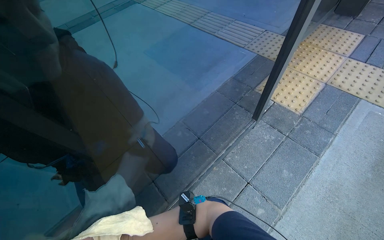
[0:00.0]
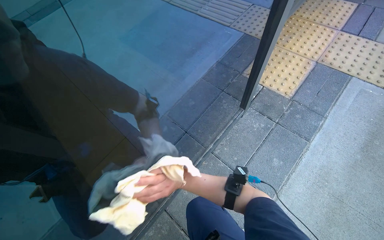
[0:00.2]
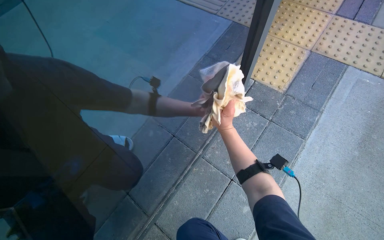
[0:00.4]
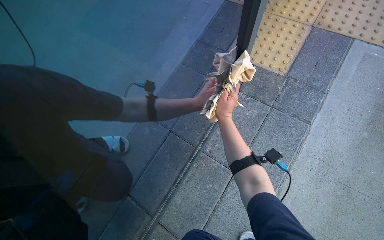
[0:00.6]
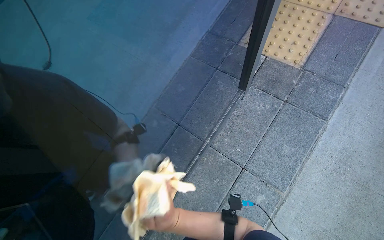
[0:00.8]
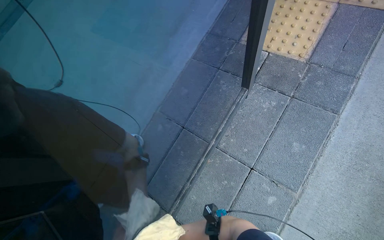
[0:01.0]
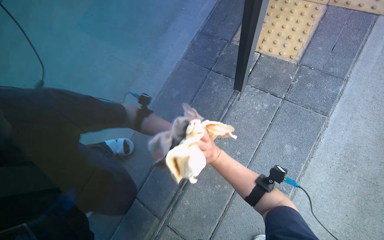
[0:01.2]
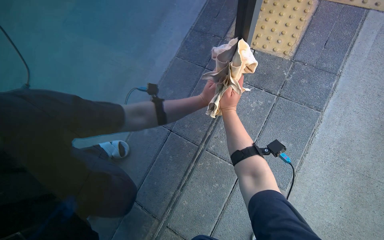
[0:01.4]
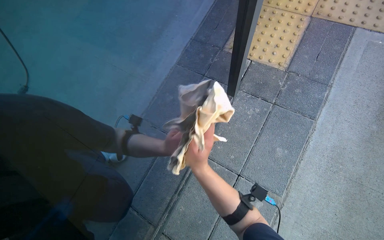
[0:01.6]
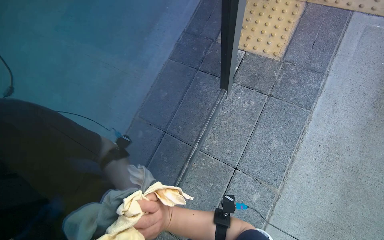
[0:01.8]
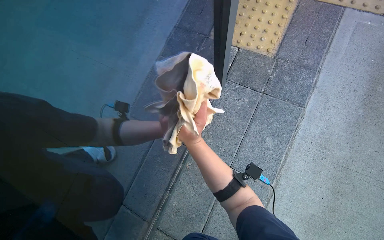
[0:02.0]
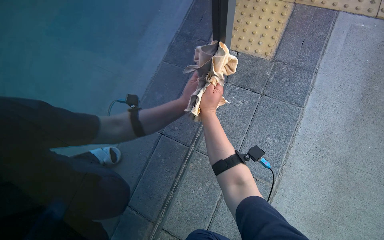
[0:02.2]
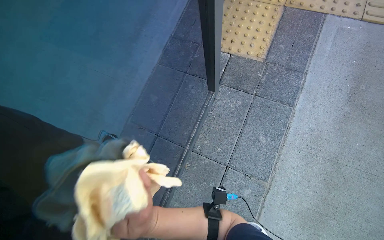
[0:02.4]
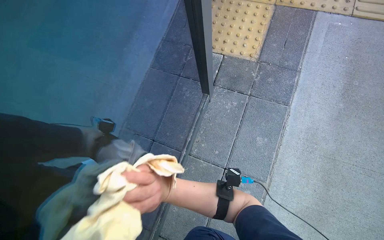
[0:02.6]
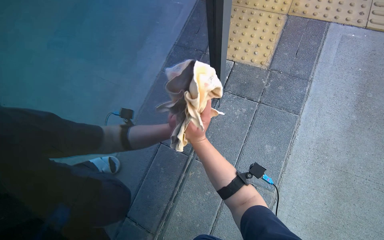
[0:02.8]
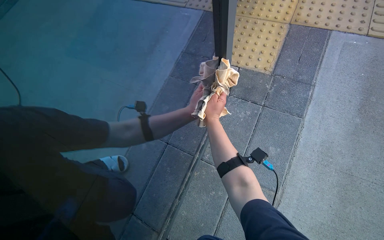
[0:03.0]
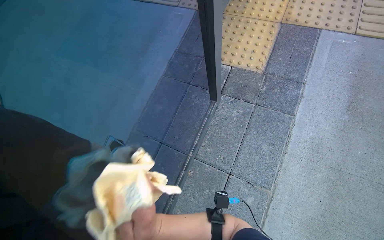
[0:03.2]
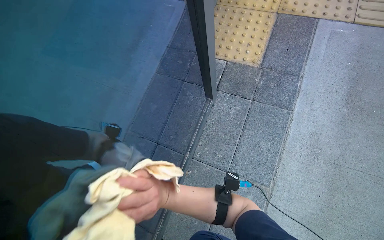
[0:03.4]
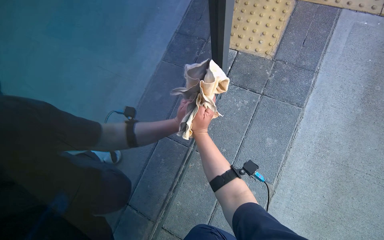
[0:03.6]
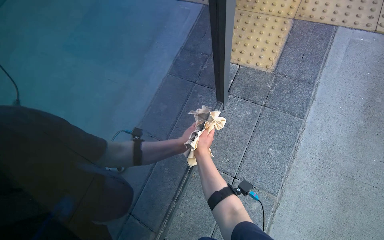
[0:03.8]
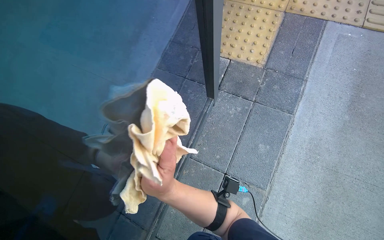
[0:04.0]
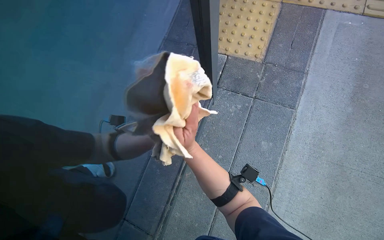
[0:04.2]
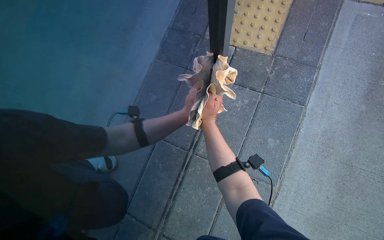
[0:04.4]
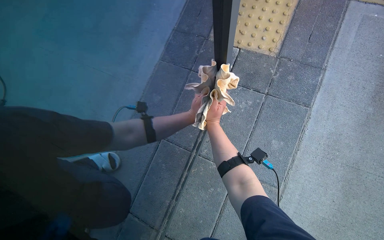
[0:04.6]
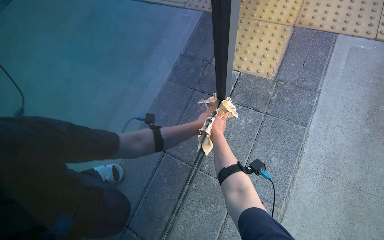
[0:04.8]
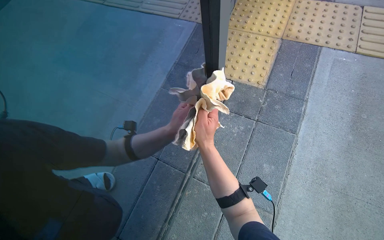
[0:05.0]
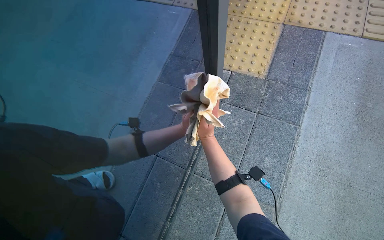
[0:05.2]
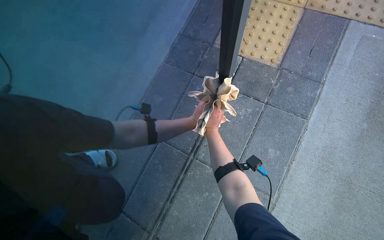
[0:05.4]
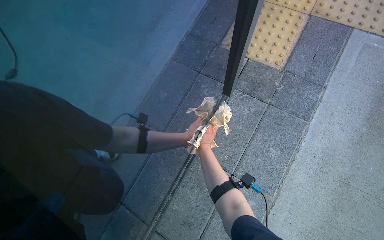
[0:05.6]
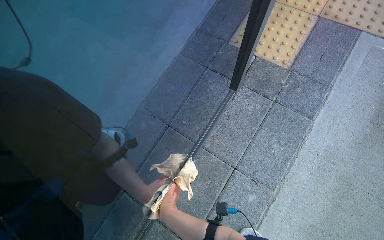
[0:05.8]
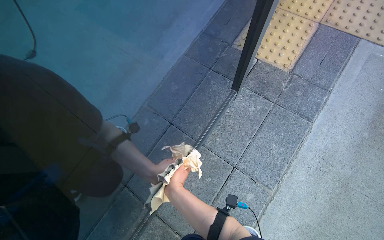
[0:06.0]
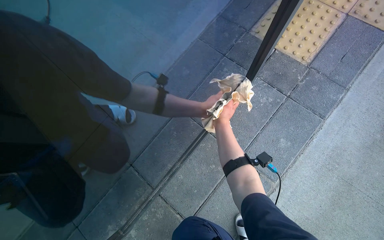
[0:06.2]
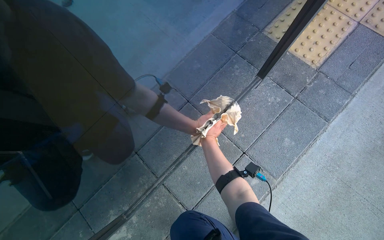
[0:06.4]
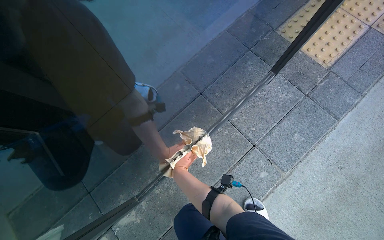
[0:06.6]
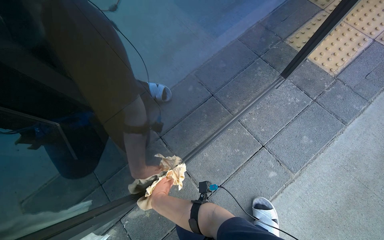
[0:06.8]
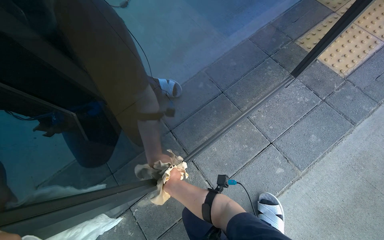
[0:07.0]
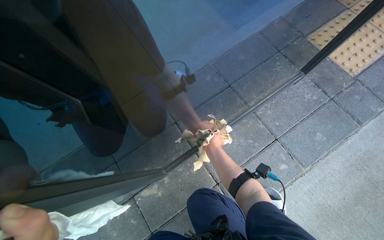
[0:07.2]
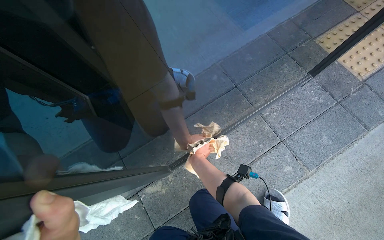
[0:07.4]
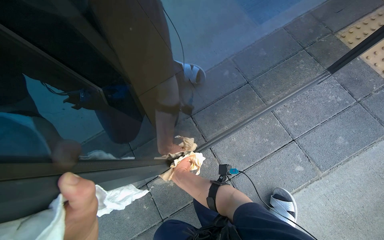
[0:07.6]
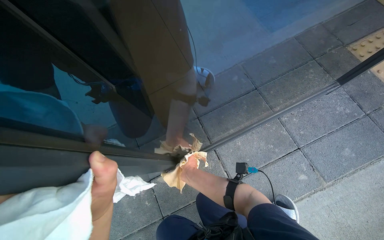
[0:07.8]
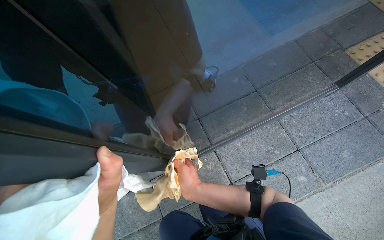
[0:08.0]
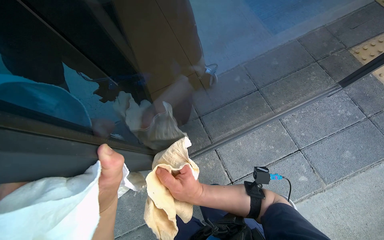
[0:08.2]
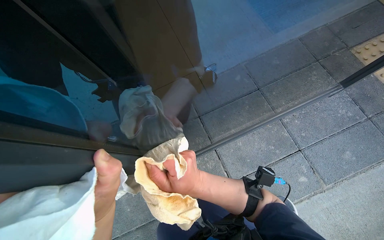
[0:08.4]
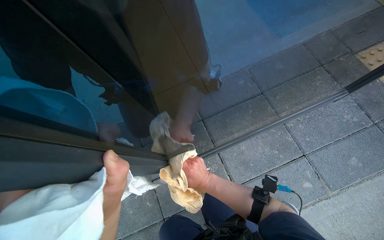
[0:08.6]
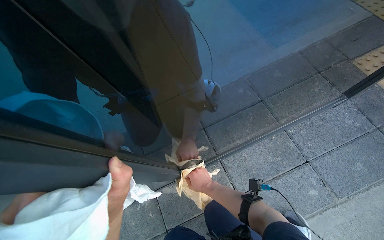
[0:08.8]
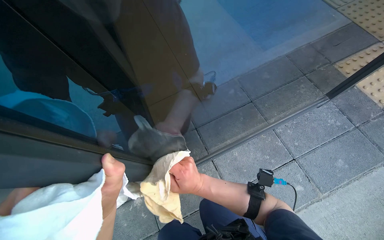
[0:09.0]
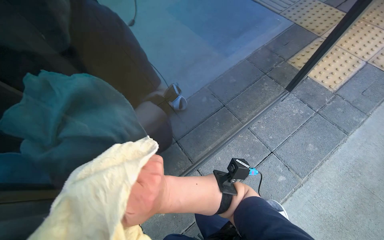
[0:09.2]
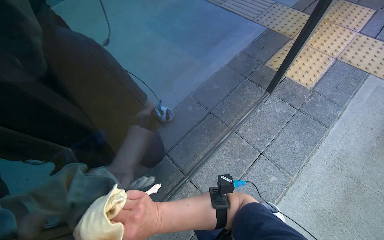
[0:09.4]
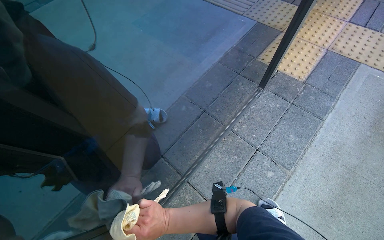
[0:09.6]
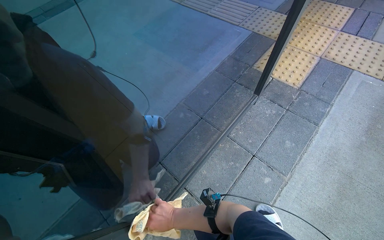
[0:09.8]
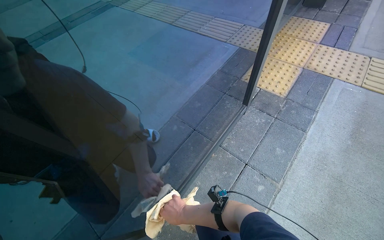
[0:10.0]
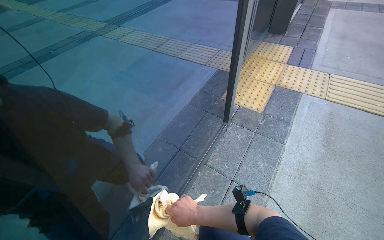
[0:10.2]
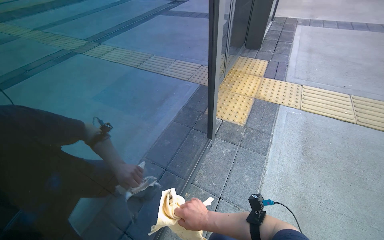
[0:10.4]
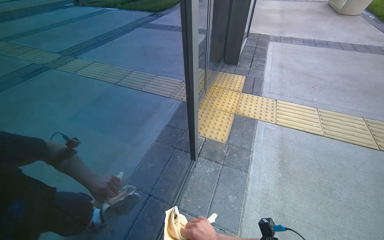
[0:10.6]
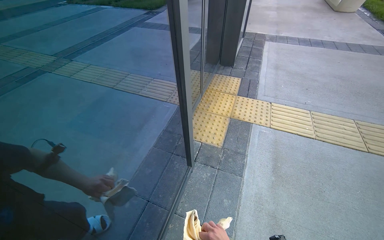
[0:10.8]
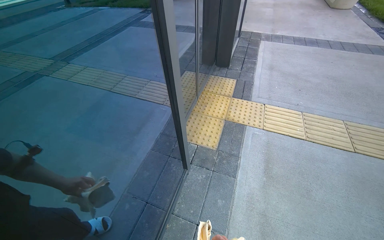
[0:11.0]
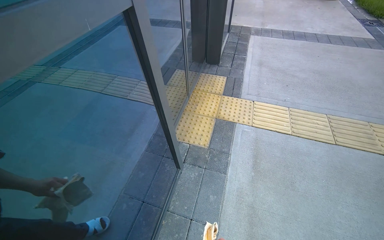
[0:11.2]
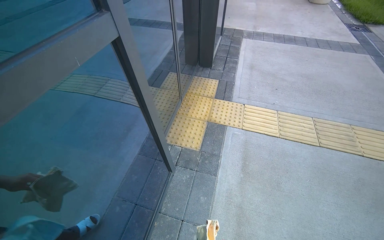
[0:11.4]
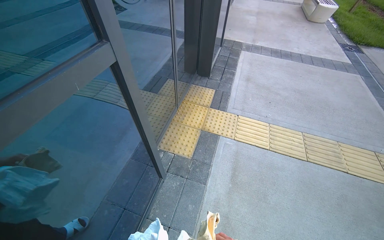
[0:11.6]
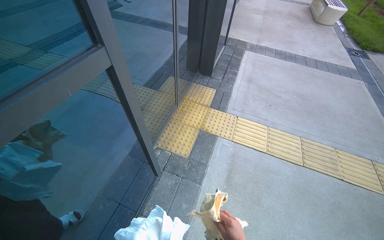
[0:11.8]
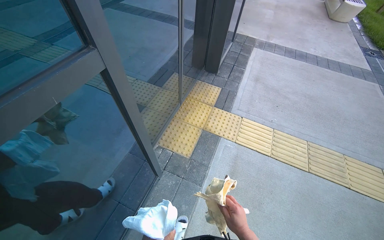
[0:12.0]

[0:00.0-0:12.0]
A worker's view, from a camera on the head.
Job: cleaning windows.
The whole recording: Cleaning glass door. The worker cleans the glass door using a squeegee and then wipes it with a cloth, also cleaning the door handle.
0:00.0 to 0:01.6: The wearer looks about 15 degrees further downward. The right hand swings nearer and farther, roughly 20 cm each way, with 2 reversals.
0:01.6 to 0:03.0: The right hand swings nearer and farther, roughly 15 cm each way, with 3 reversals.
0:03.0 to 0:04.4: The right hand swings up and down the picture, about 20 cm each way, with 3 reversals.
0:04.4 to 0:06.0: The right hand heads down the picture and to the left, covering some 30 cm.
0:06.0 to 0:07.6: The wearer moves approximately 40 cm.
0:07.6 to 0:09.0: The right hand goes nearer and farther, roughly 30 cm each way, reversing 2 times.
0:09.0 to 0:10.4: The head rotates roughly 30 degrees to the right. The view tilts about 20 degrees upward. The right hand moves roughly 15 cm nearer to the camera and comes back.
0:10.4 to 0:12.0: The camera is carried approximately 70 cm.

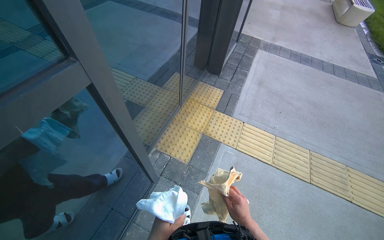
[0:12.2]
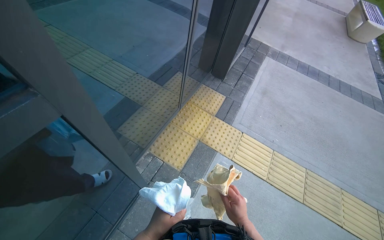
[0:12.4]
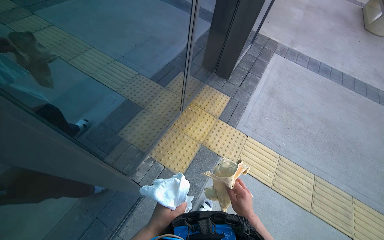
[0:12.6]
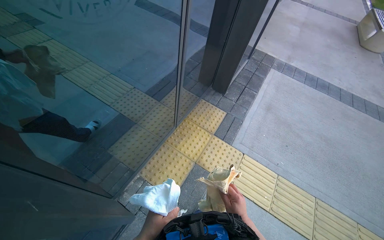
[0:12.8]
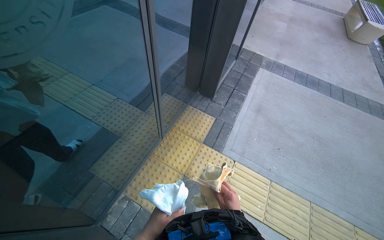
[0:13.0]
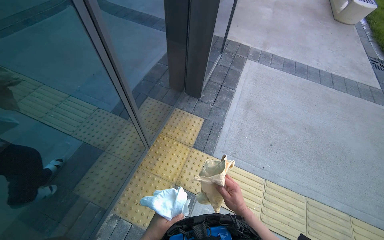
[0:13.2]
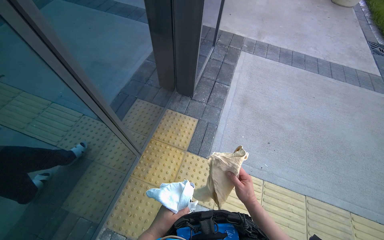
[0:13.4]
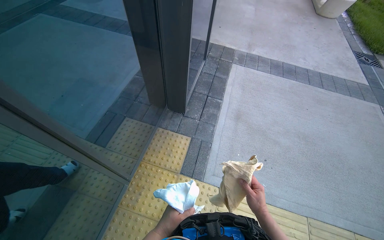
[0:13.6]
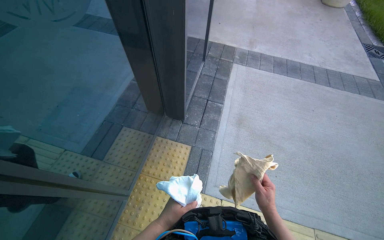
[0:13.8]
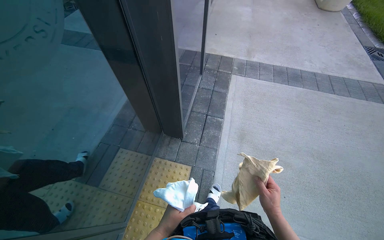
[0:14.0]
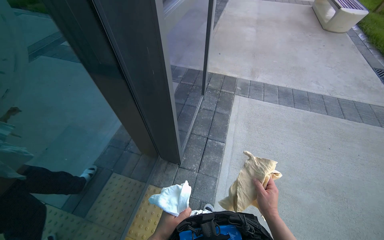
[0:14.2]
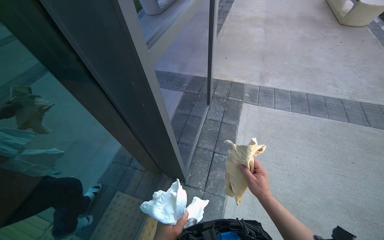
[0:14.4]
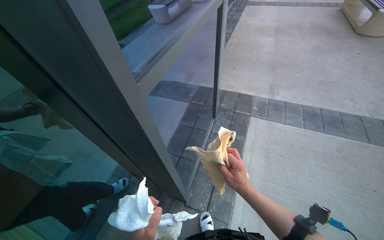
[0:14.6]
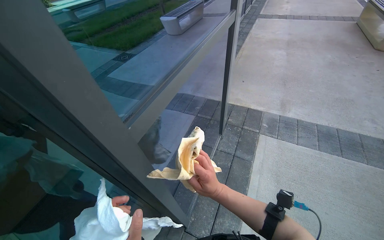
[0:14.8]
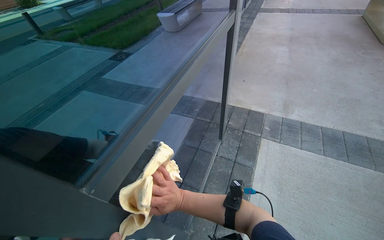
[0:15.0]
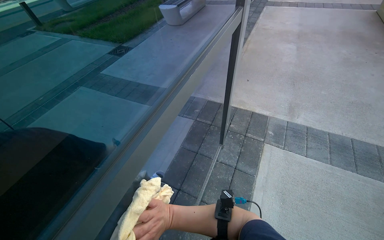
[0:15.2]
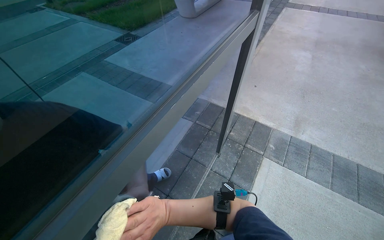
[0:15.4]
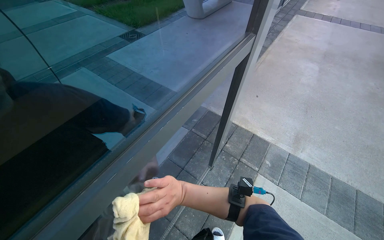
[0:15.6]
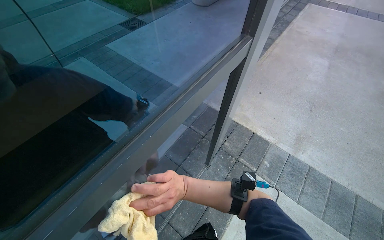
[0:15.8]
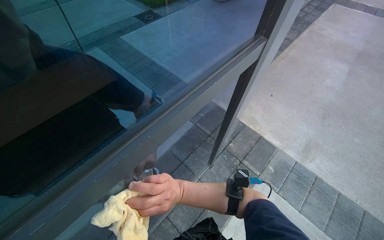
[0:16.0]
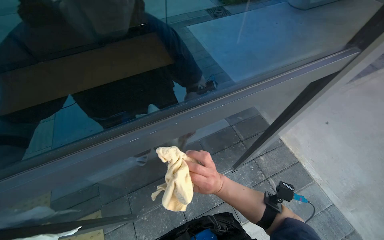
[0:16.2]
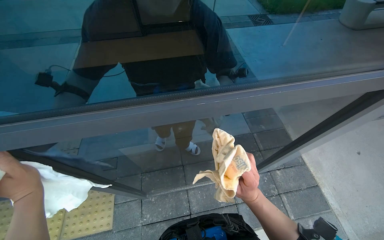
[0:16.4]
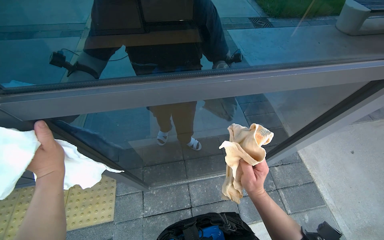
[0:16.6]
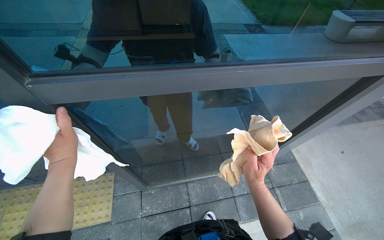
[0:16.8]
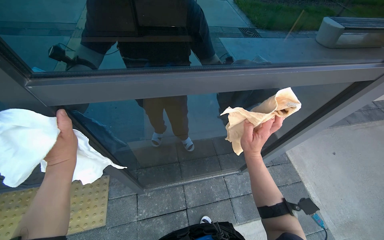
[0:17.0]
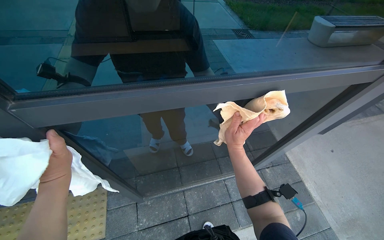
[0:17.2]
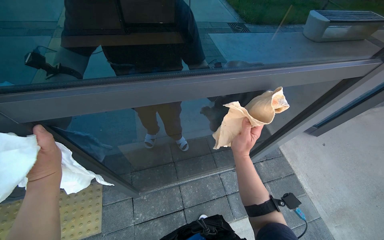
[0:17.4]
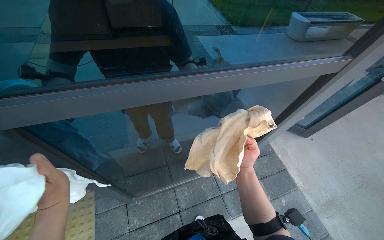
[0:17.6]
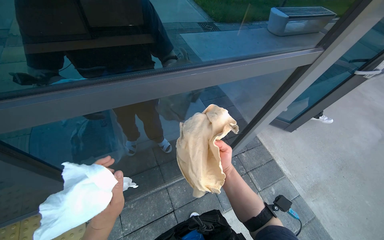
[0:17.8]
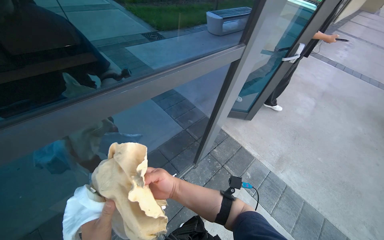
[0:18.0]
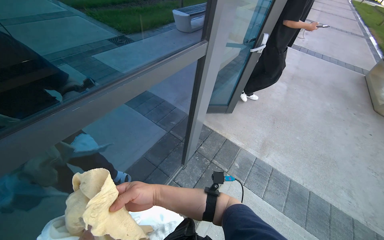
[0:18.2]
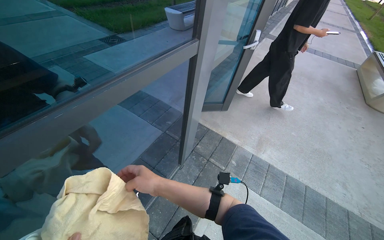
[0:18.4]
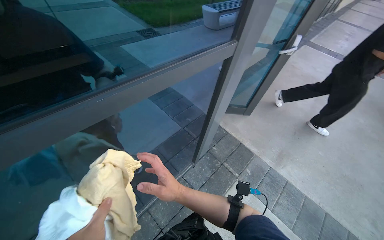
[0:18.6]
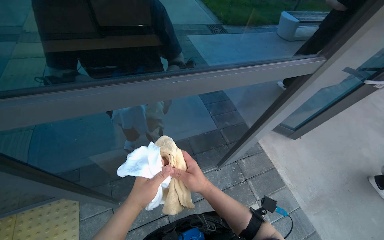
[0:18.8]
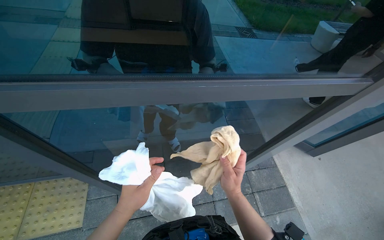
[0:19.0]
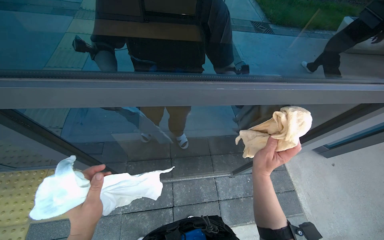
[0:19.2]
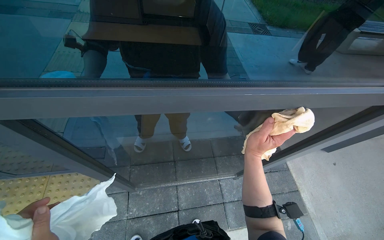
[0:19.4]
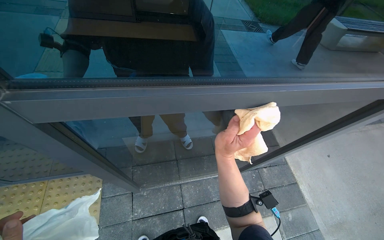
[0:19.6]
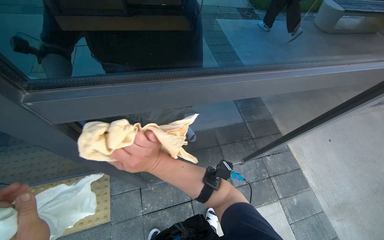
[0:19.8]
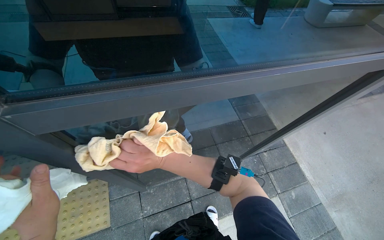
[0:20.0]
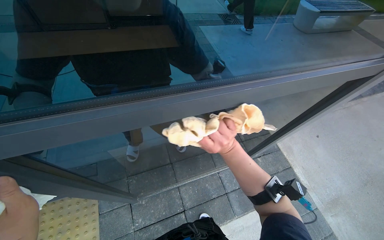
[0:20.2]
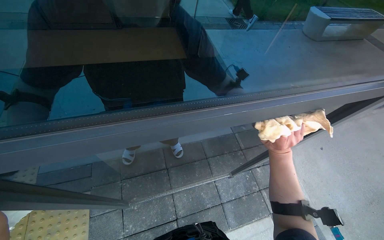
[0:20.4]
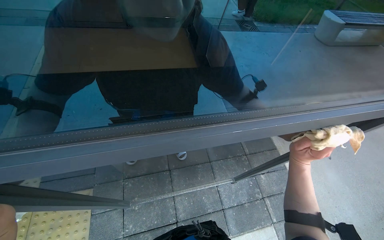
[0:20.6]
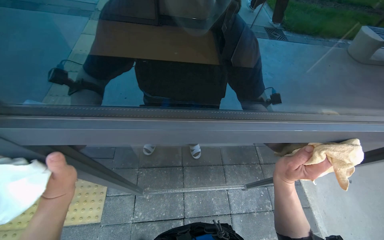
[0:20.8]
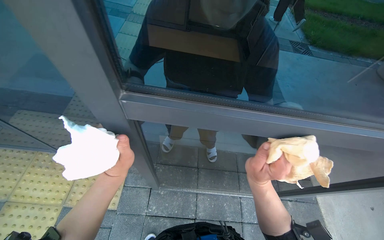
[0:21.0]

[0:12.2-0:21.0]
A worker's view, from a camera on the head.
Job: cleaning windows.
The whole recording: Cleaning glass door. The worker cleans the glass door using a squeegee and then wipes it with a cloth, also cleaning the door handle.
0:12.2 to 0:13.6: The camera is carried some 1 m.
0:13.6 to 0:15.2: The camera travels about 1 m.
0:15.2 to 0:16.6: The head rotates some 55 degrees to the left.
0:16.6 to 0:18.0: The head rotates some 35 degrees to the right.
0:18.0 to 0:19.6: The head turns to the left by approximately 30 degrees.
0:19.6 to 0:21.0: The head turns to the left by about 15 degrees. The right hand goes left and right, about 40 cm each way, reversing 2 times.
